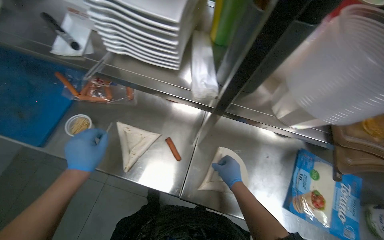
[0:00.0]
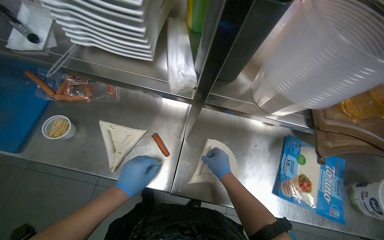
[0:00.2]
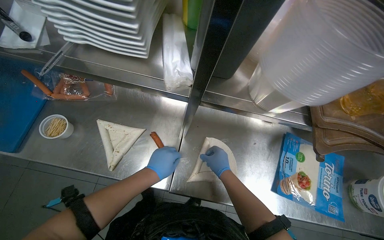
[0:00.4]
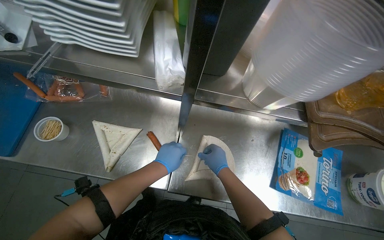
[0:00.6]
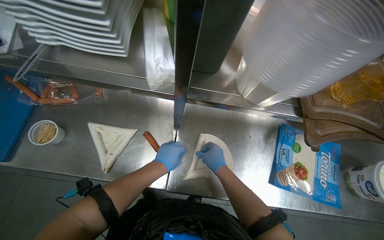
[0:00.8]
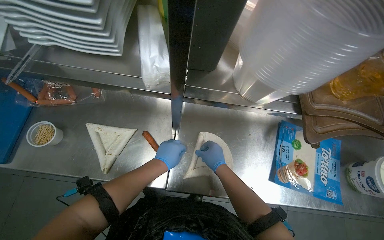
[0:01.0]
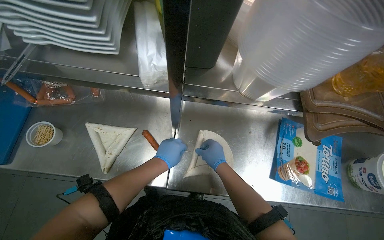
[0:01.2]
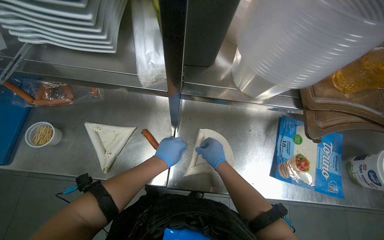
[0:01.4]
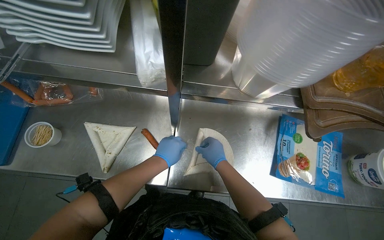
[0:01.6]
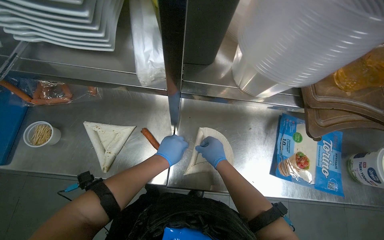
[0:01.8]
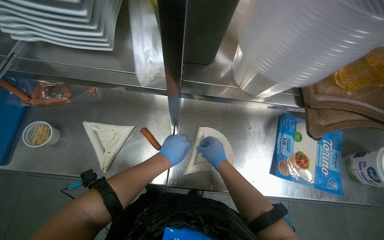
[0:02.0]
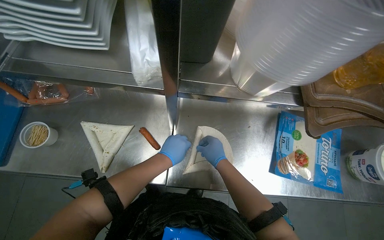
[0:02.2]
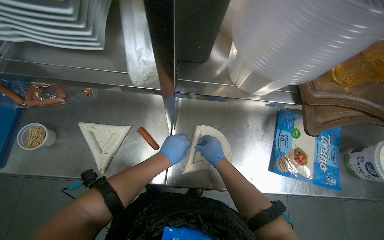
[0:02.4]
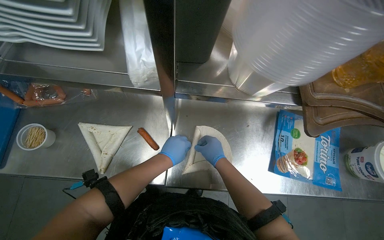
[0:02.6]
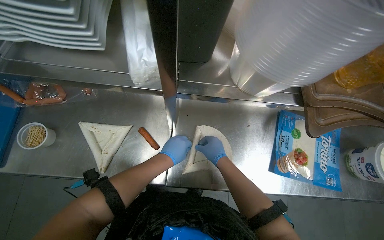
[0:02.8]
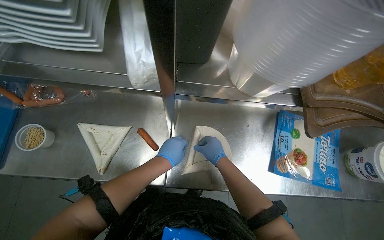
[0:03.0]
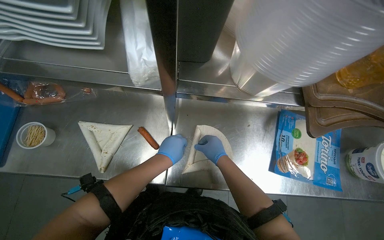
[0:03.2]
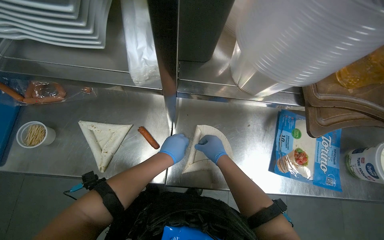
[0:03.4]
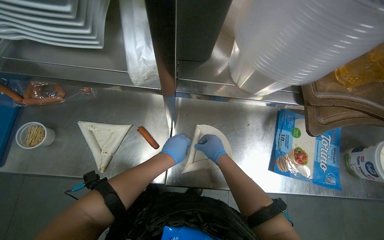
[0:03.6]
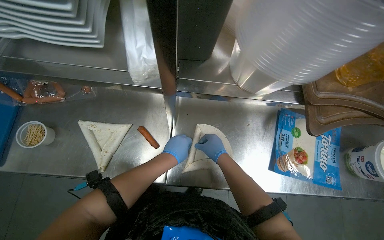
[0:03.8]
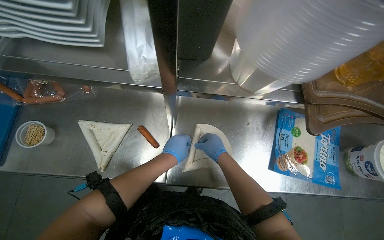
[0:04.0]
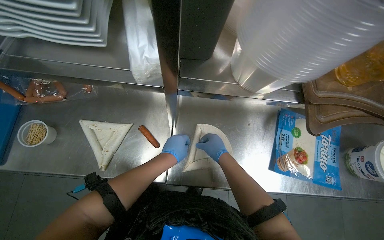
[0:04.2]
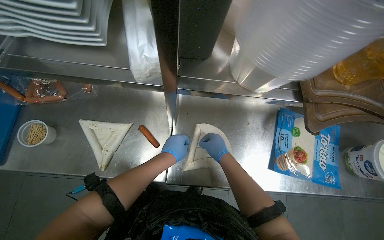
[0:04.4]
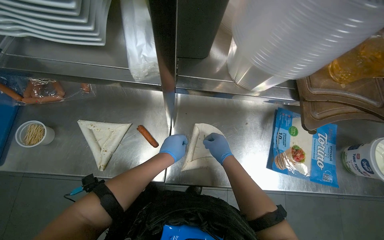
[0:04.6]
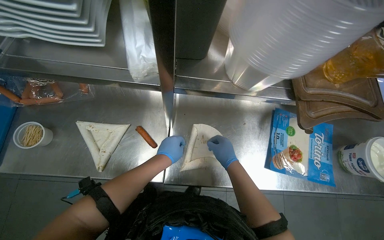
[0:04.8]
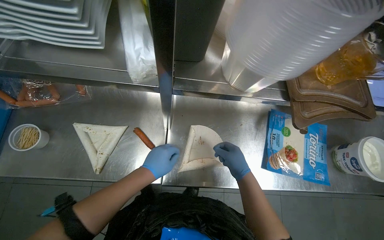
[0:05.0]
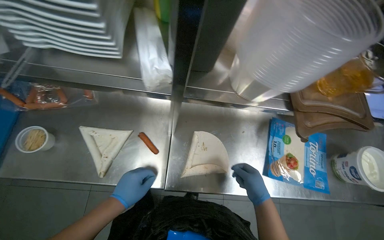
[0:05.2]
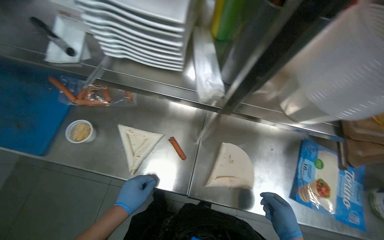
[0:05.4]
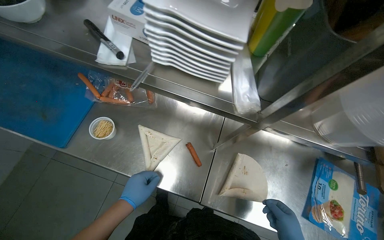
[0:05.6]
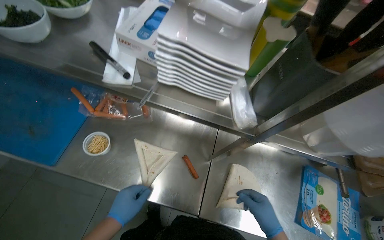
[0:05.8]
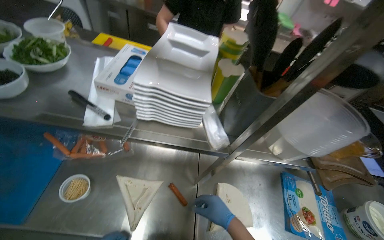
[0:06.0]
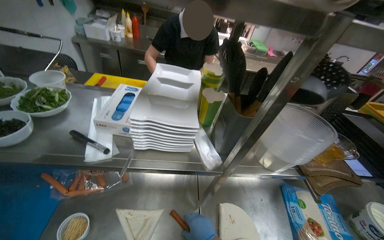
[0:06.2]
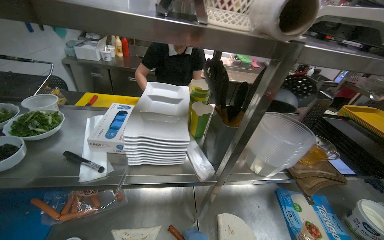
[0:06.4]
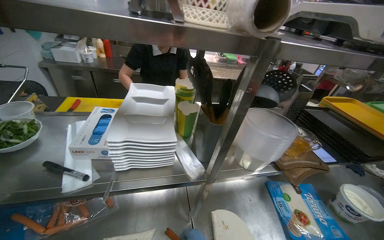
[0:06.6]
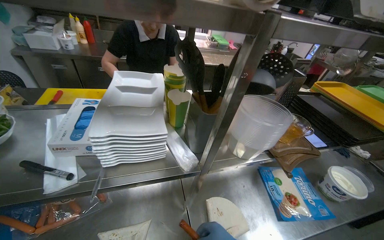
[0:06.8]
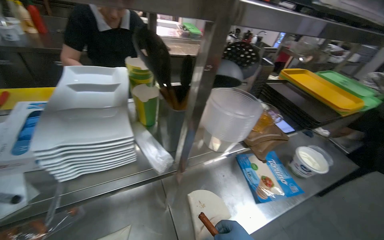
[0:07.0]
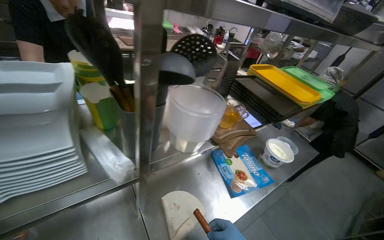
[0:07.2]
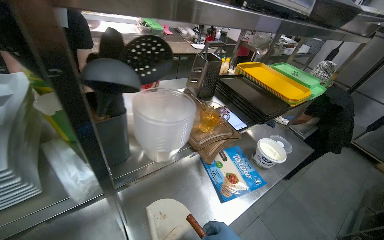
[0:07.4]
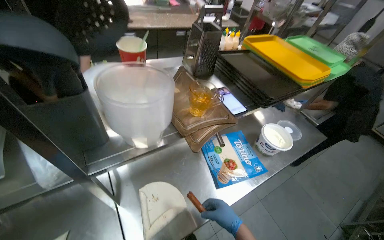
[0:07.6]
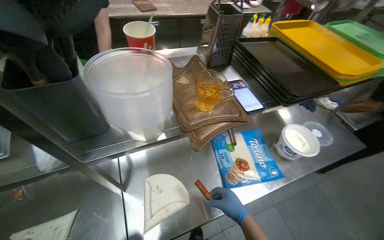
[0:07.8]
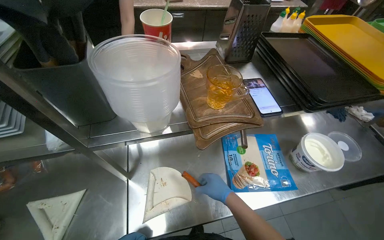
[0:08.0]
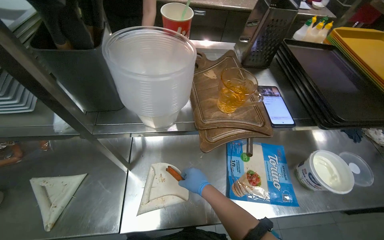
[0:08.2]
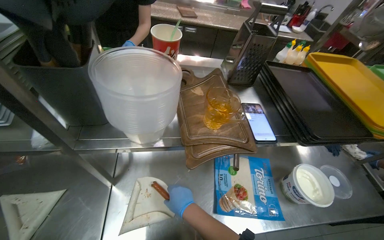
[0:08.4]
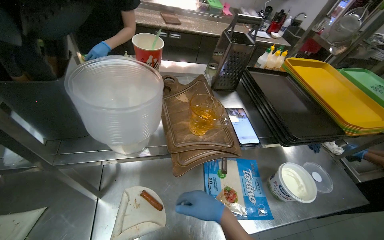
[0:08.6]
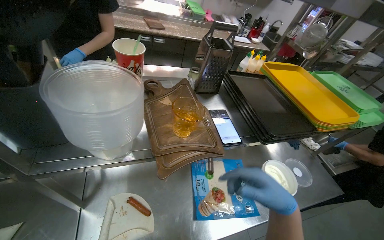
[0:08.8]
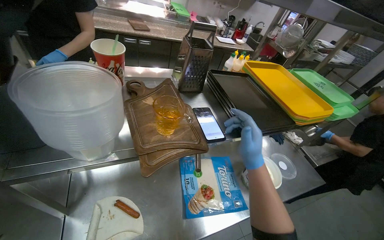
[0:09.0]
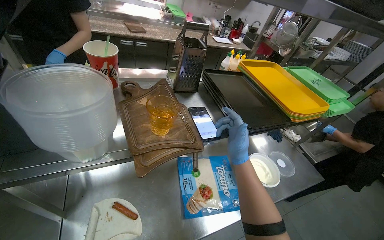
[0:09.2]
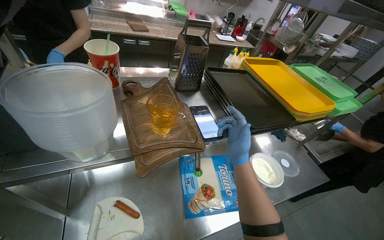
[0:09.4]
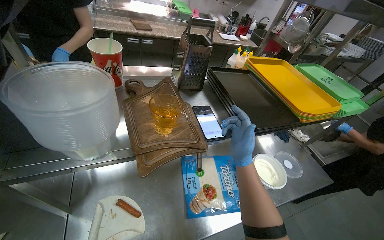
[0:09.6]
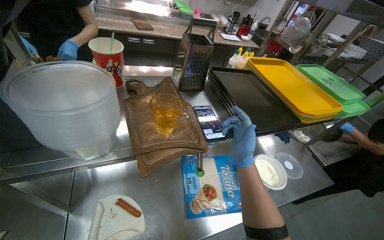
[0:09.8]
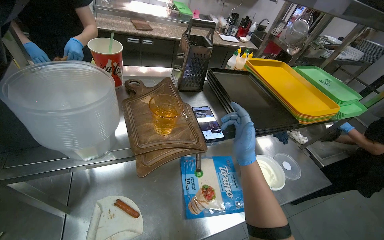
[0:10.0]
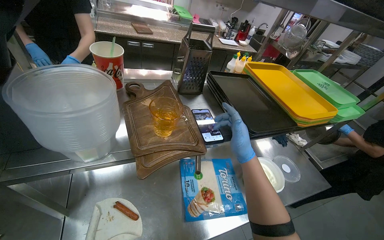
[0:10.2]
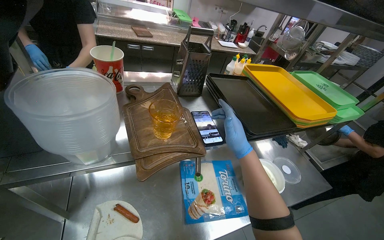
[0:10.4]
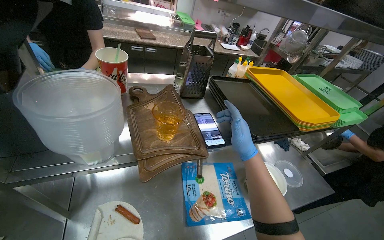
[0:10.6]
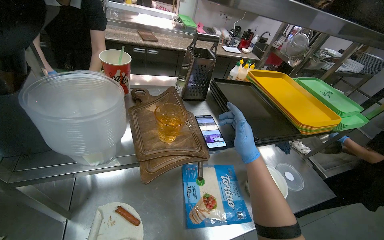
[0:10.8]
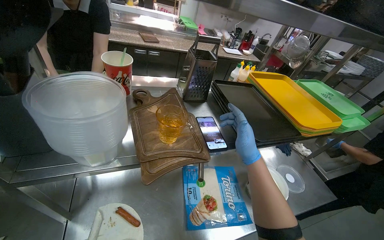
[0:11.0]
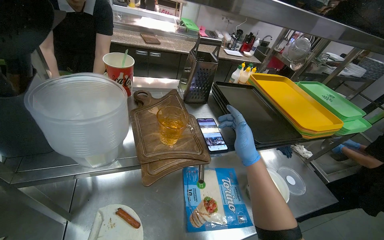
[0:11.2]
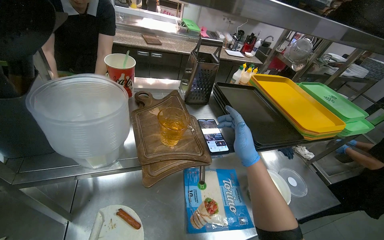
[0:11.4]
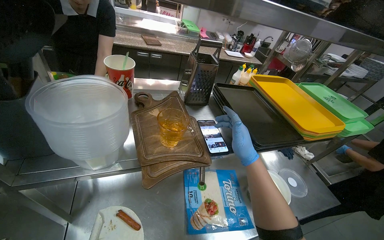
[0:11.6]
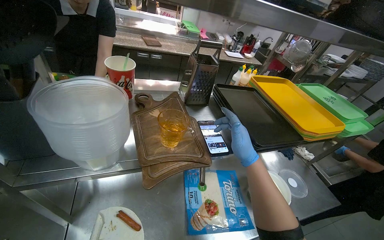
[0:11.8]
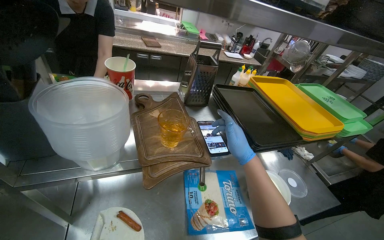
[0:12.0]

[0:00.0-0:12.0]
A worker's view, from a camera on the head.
Job: preparing food.
The whole recording: Rolling sausages into tortillas. The worker rolls sausages into tortillas on the metal counter.
0:00.0 to 0:01.6: The left hand travels to the right and farther from the camera by approximately 25 cm.
0:01.6 to 0:04.4: The hands are busy where they are.
0:04.4 to 0:06.0: The wearer looks some 20 degrees further upward.
0:06.0 to 0:07.6: The wearer's head swings about 35 degrees to the right.
0:09.0 to 0:10.4: The right hand heads farther from the camera, covering roughly 10 cm.

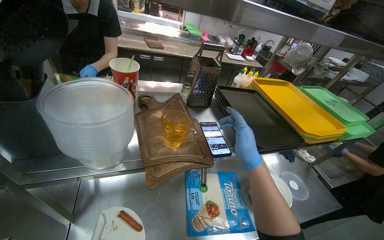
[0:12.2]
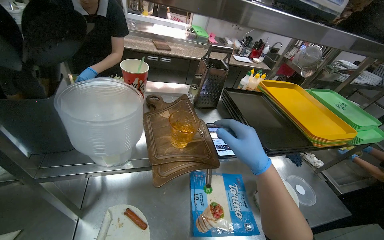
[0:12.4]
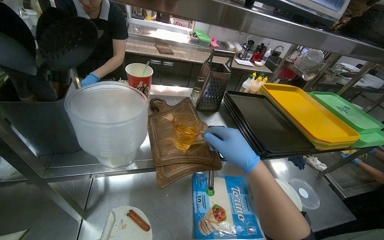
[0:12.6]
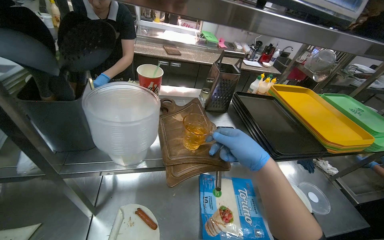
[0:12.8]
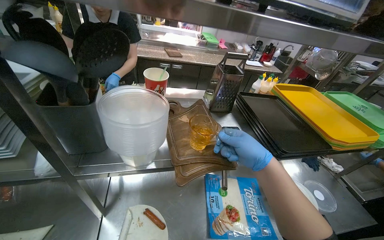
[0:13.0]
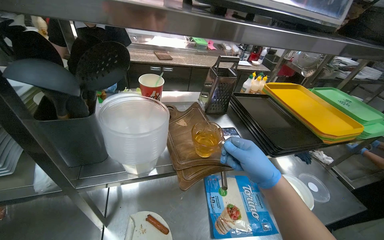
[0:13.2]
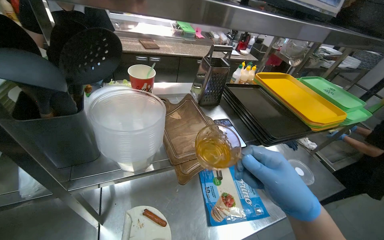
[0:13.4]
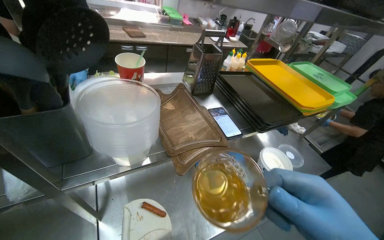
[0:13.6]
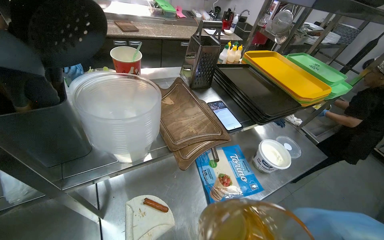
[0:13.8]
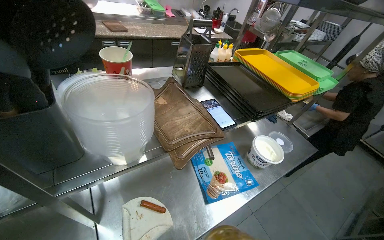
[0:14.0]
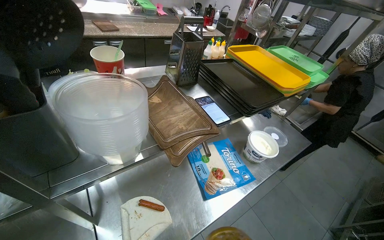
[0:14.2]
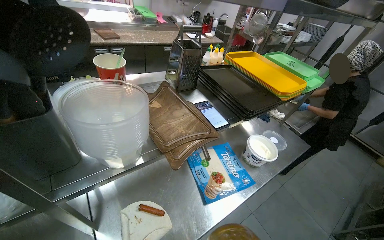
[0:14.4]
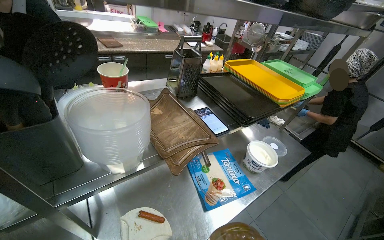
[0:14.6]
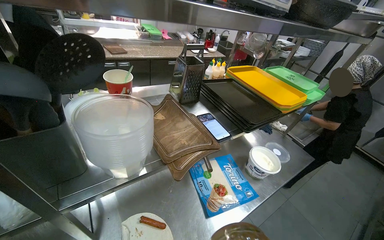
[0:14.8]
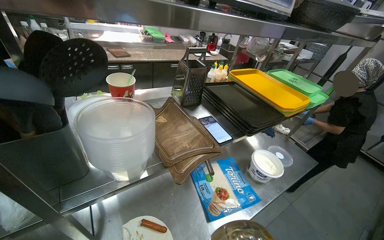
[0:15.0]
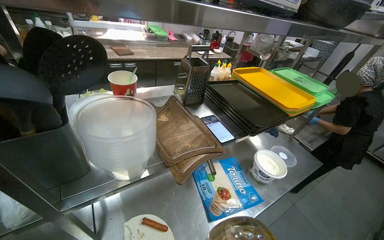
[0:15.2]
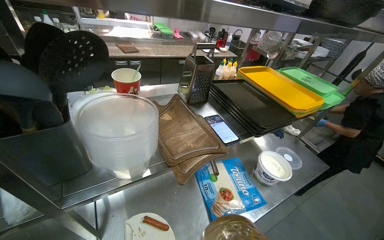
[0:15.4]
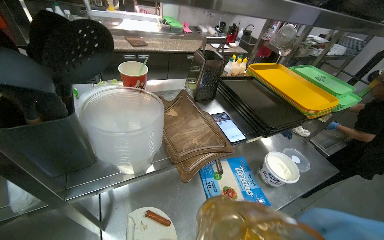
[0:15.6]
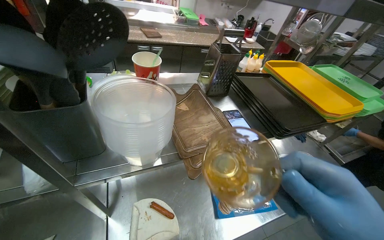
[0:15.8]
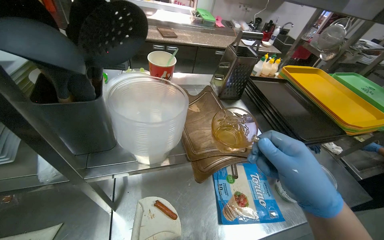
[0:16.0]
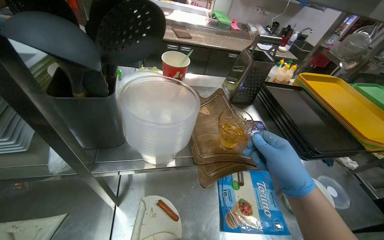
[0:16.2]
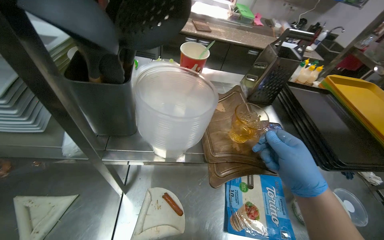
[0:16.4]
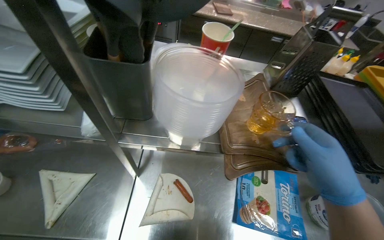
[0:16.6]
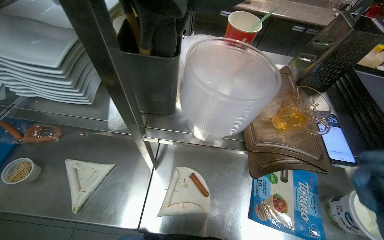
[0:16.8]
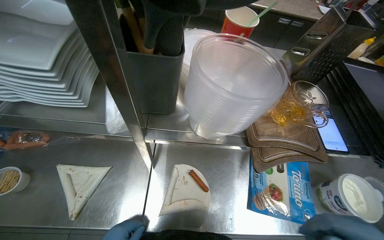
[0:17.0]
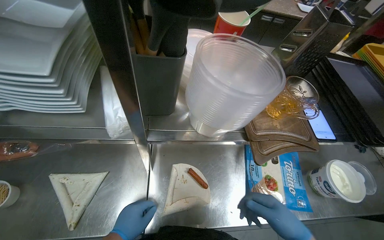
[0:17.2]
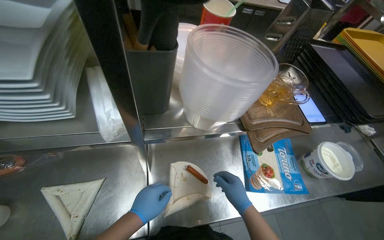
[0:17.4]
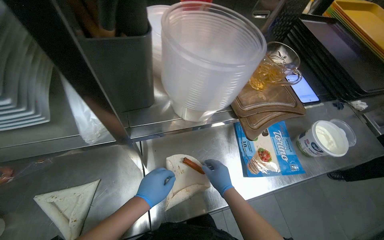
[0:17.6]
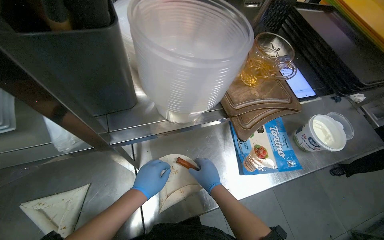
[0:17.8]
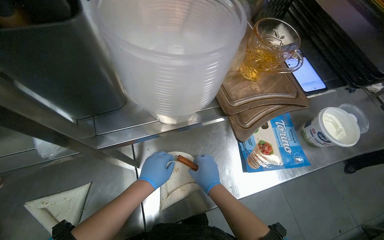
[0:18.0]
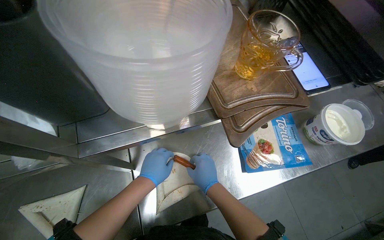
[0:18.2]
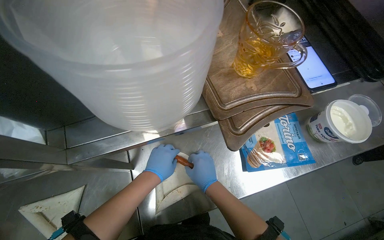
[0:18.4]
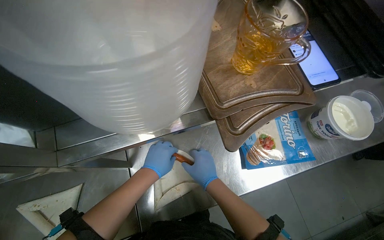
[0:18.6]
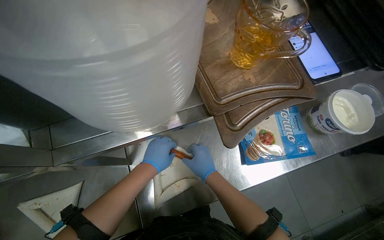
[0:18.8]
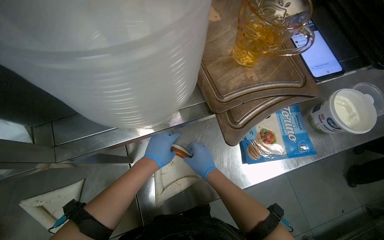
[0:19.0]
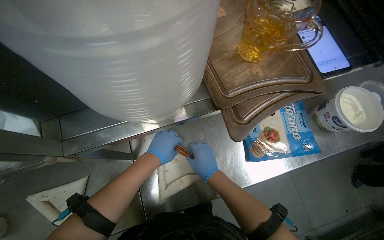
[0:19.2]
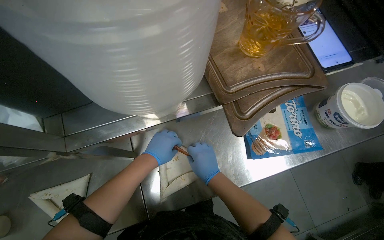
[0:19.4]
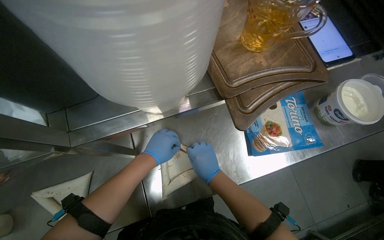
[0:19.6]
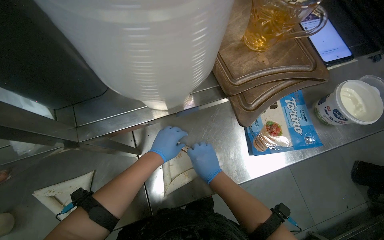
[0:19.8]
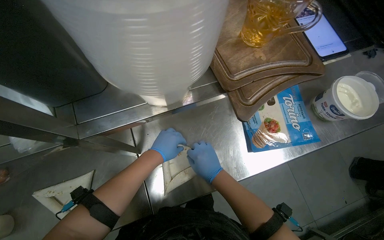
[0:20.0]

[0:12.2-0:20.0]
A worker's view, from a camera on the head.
Job: preparing food.
The whole recording: Rolling sausages into tortillas. The worker rolls sausages into tortillas on the metal counter.
0:15.4 to 0:16.8: The wearer's head swings approximately 35 degrees to the left.
0:16.8 to 0:18.4: The wearer looks approximately 15 degrees further downward.
0:18.4 to 0:20.0: The hands make small movements and keep their place.
